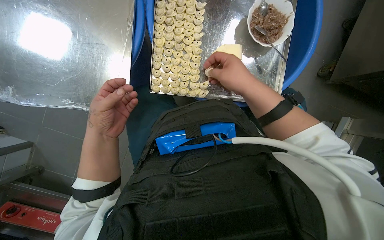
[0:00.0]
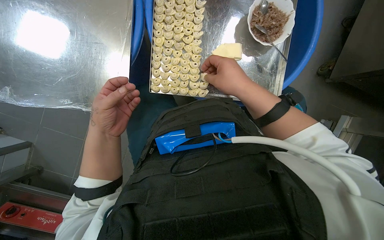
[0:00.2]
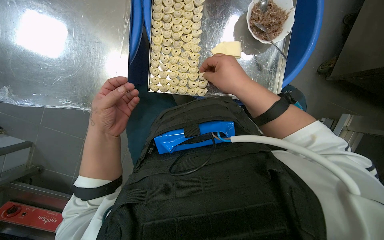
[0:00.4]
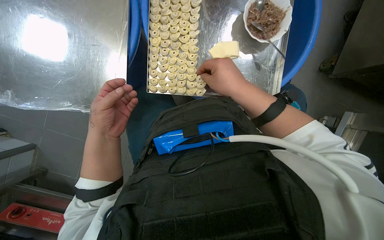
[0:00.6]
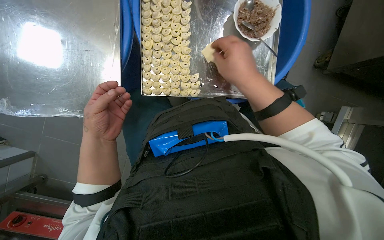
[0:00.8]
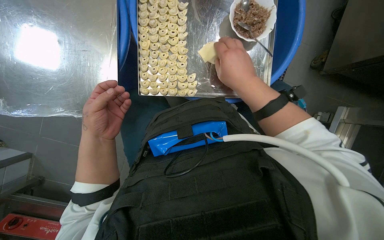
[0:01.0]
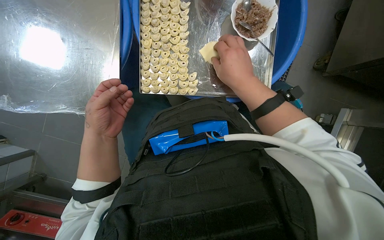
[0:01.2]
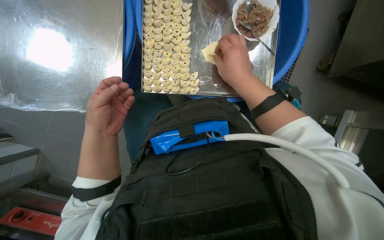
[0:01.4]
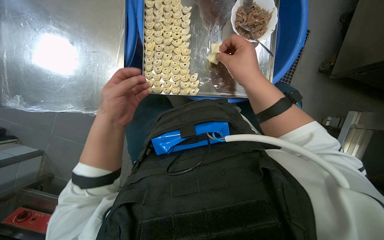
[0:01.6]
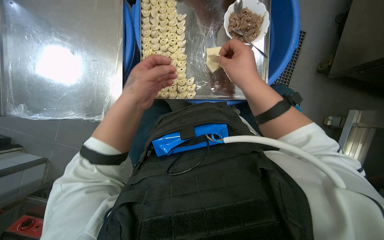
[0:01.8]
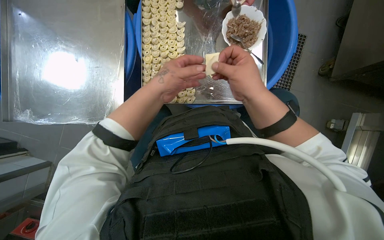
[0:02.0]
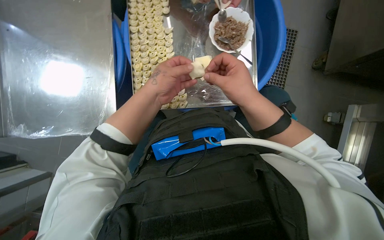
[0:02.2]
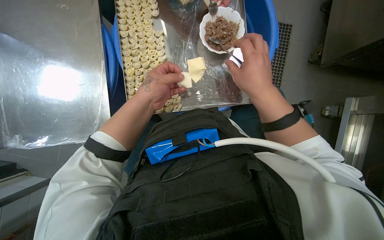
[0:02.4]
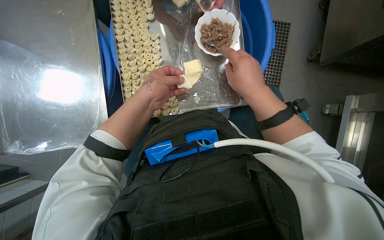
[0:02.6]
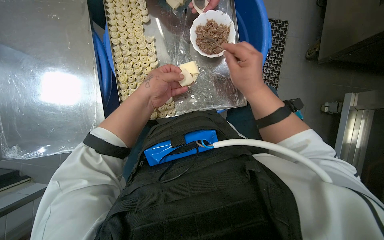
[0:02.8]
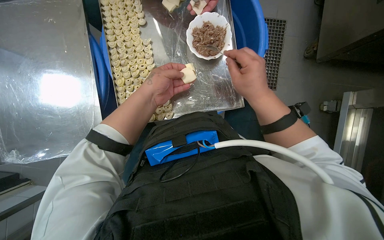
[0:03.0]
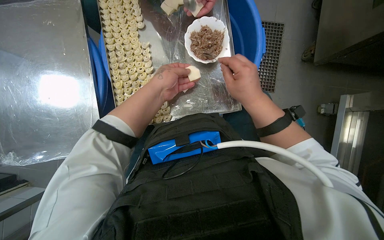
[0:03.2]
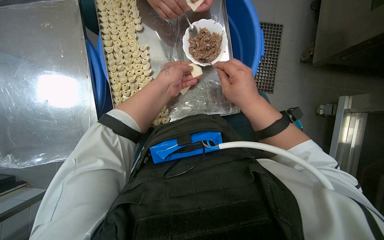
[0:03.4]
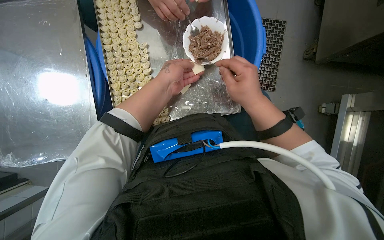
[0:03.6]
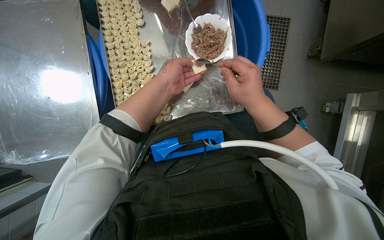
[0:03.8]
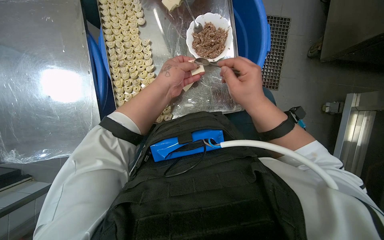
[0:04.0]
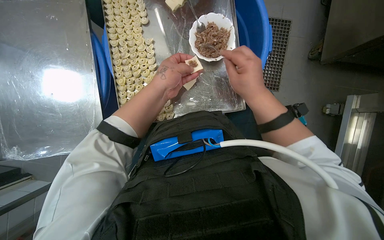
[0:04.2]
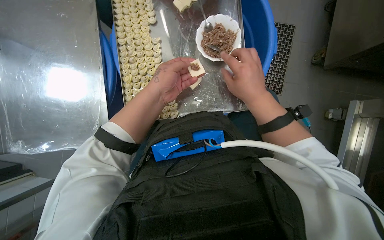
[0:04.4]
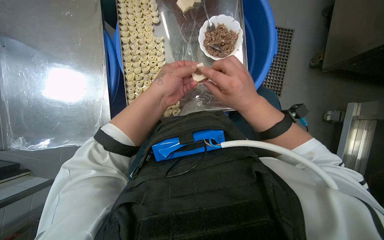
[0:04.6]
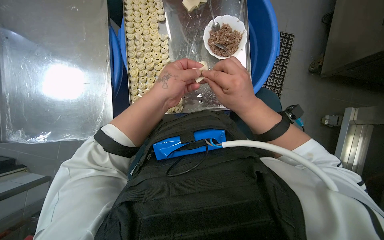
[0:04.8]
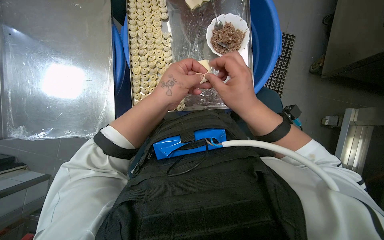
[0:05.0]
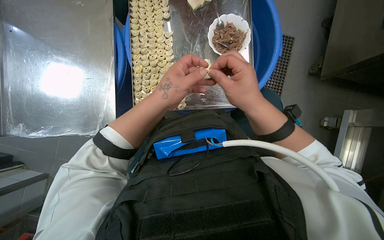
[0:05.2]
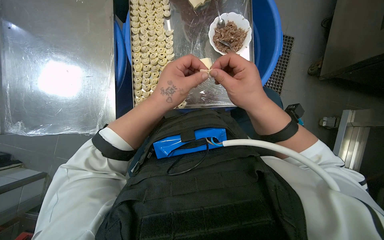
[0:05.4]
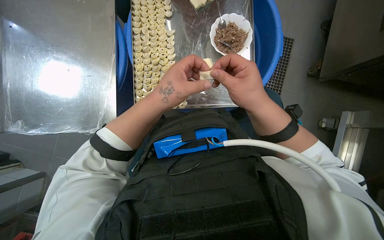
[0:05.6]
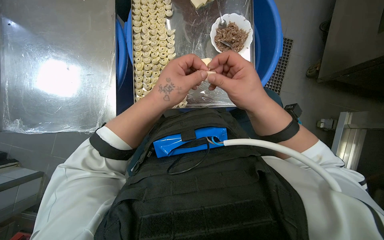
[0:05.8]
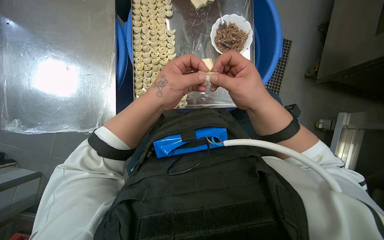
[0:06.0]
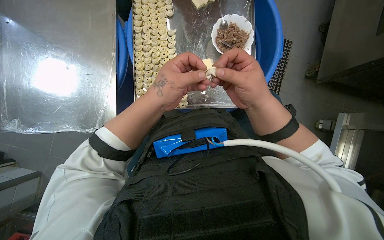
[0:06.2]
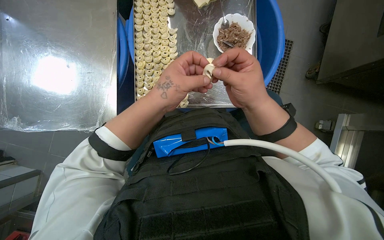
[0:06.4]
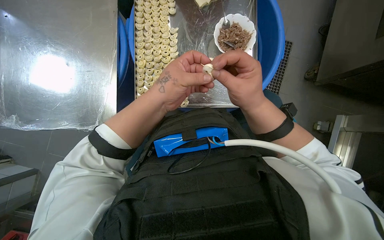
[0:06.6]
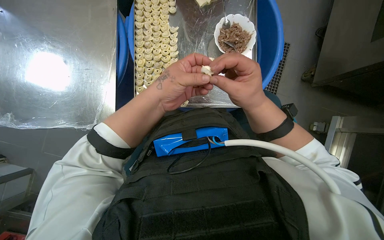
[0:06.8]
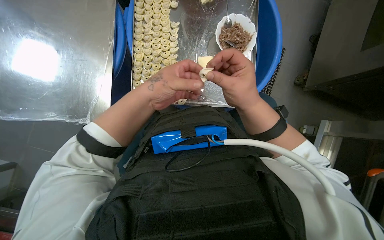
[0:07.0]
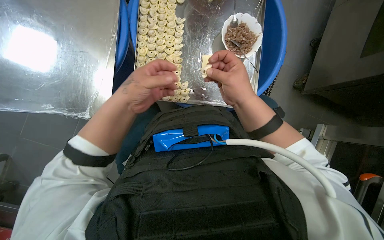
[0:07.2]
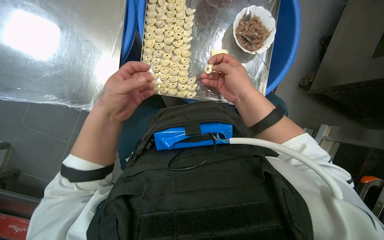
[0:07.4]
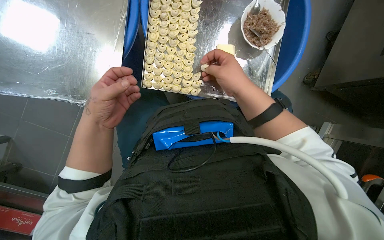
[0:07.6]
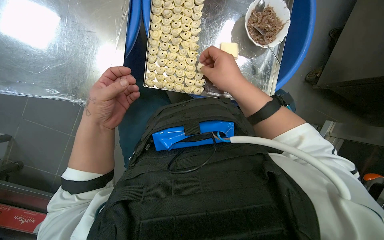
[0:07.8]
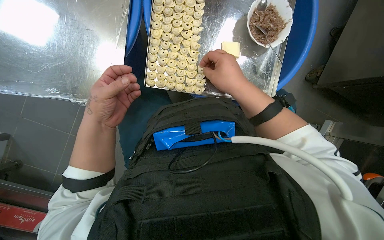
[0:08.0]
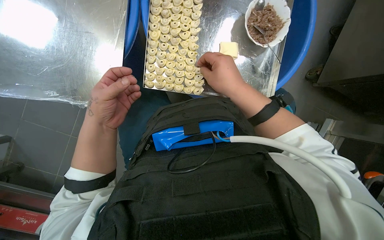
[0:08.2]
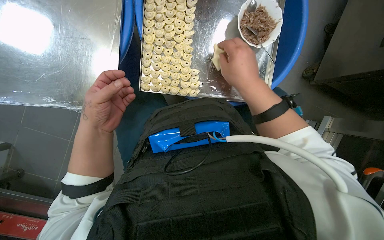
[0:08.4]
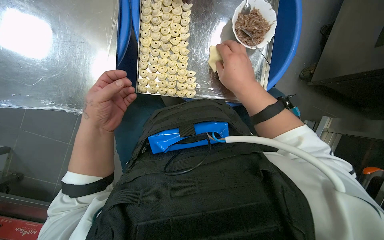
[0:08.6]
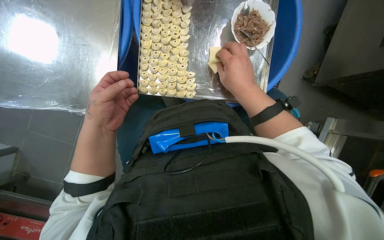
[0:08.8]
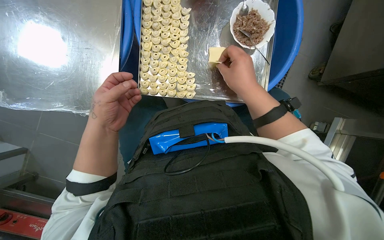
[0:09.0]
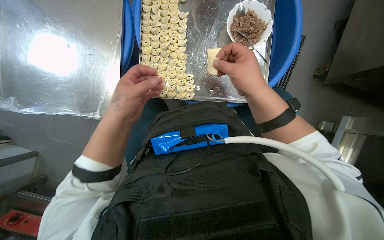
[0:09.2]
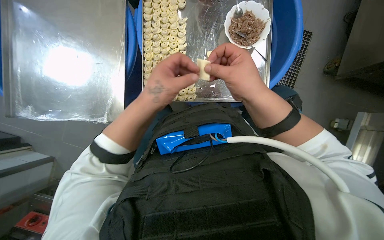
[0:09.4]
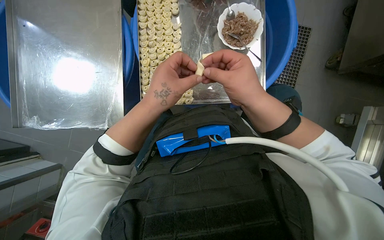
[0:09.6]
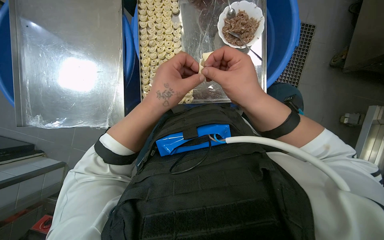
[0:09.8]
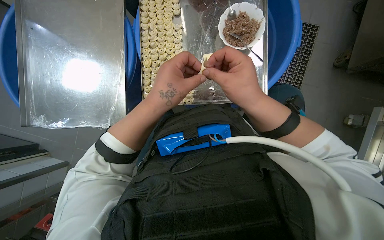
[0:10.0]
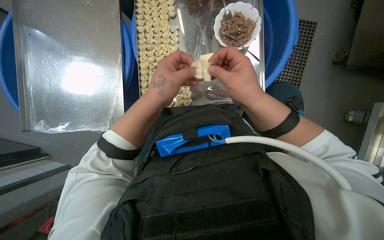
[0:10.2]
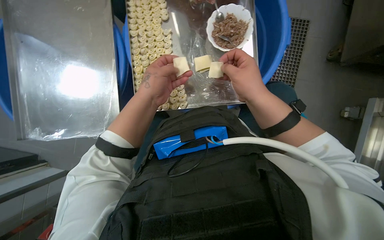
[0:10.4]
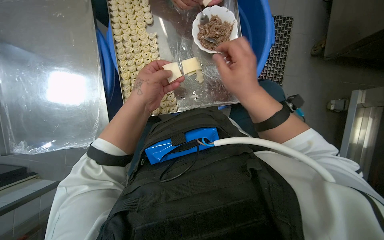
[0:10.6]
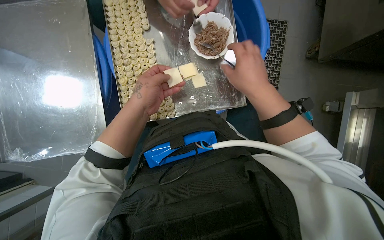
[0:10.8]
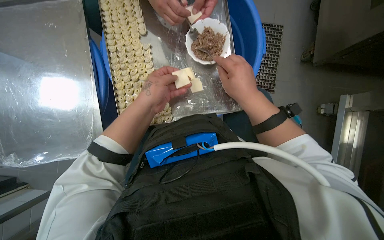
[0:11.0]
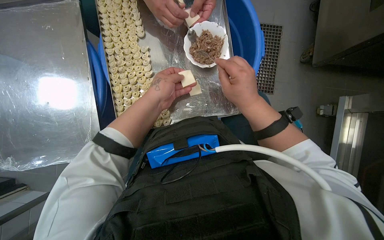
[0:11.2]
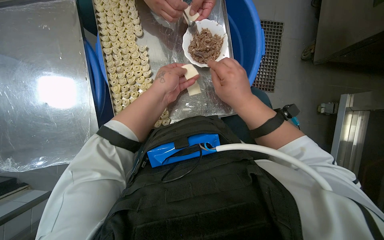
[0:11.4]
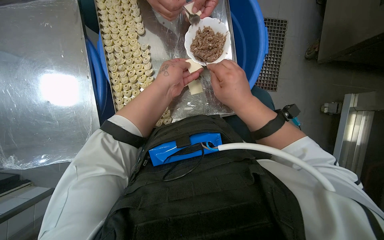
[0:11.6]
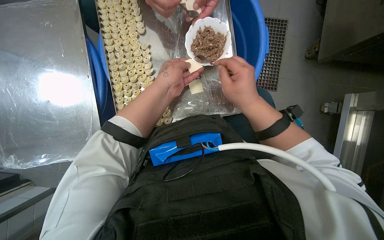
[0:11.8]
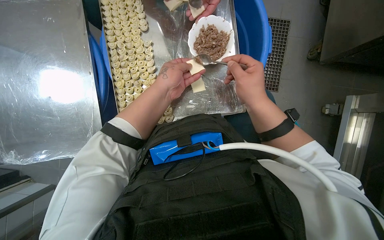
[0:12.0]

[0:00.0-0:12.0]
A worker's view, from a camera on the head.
Job: preparing food.
The whole recording: Filling dough pieces with meat. The worker continues to fill dough pieces with meat and shape them before placing them on a tray.
0:00.0 to 0:01.6: The hands stay close to where they were, moving slightly.
0:01.6 to 0:03.0: The left hand moves up the picture and to the right, some 25 cm.
0:03.0 to 0:04.4: The hands are busy where they are.
0:04.4 to 0:06.0: Both hands travel together nearer to the camera, roughly 10 cm.
0:06.0 to 0:07.6: The left hand travels to the left by roughly 20 cm.
0:07.6 to 0:09.0: The hands are busy where they are.
0:09.0 to 0:10.4: The left hand heads to the right and up the picture, covering approximately 20 cm.

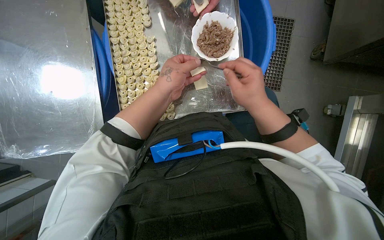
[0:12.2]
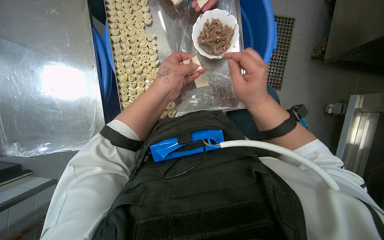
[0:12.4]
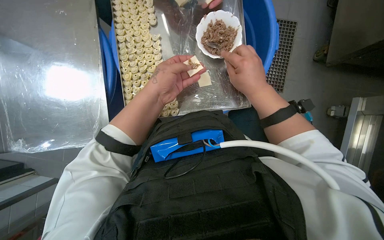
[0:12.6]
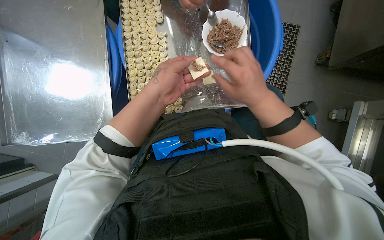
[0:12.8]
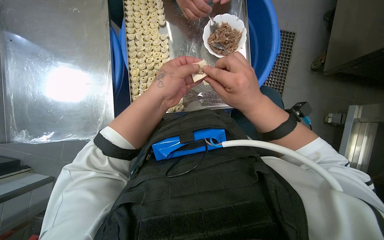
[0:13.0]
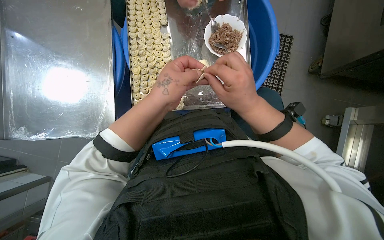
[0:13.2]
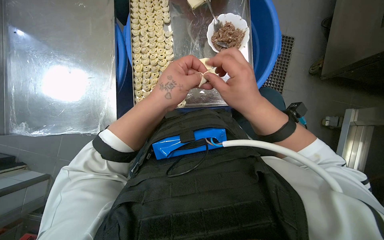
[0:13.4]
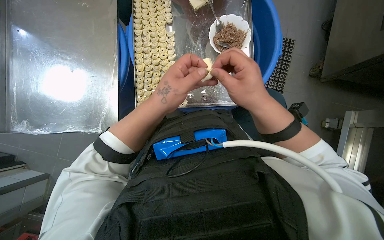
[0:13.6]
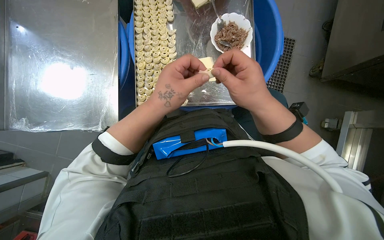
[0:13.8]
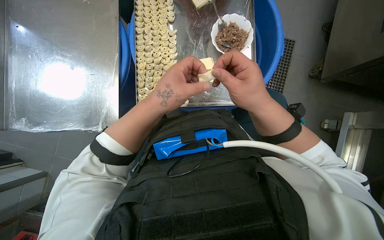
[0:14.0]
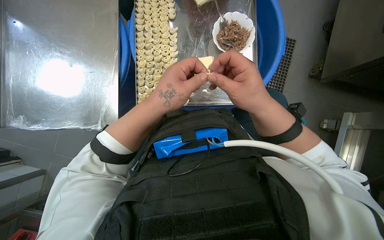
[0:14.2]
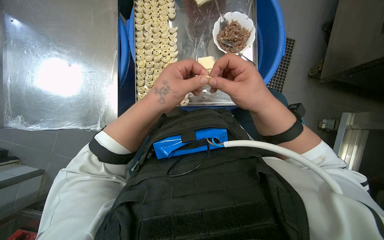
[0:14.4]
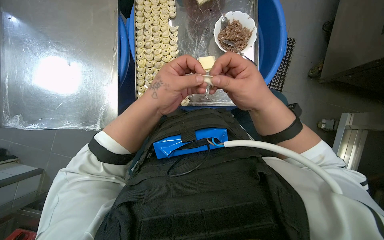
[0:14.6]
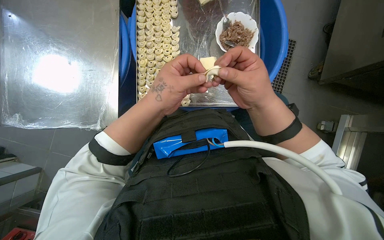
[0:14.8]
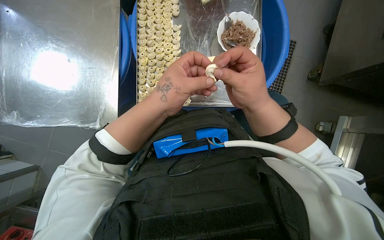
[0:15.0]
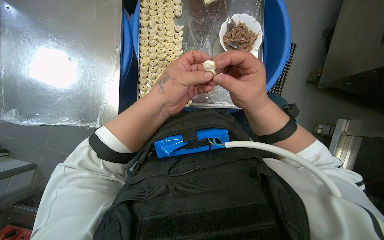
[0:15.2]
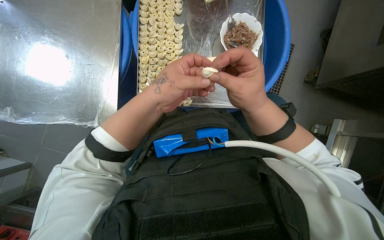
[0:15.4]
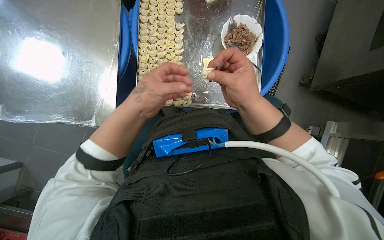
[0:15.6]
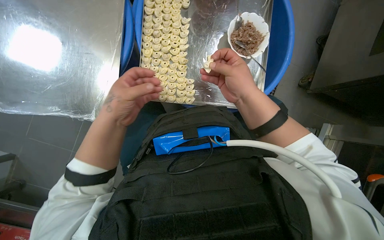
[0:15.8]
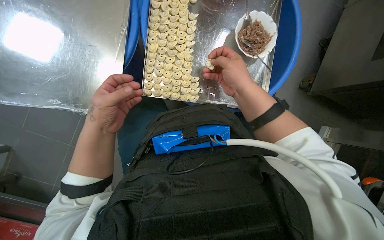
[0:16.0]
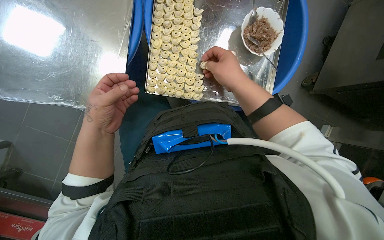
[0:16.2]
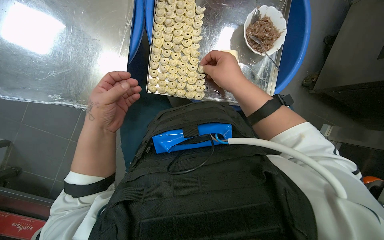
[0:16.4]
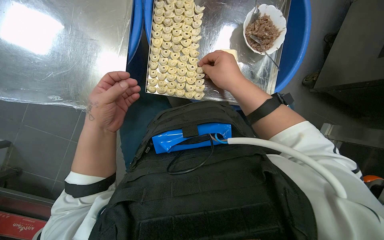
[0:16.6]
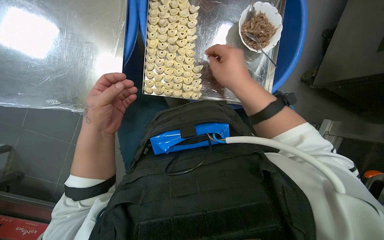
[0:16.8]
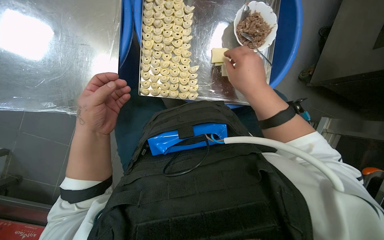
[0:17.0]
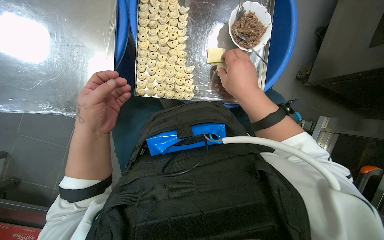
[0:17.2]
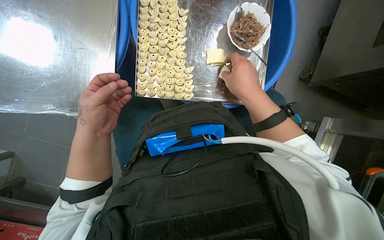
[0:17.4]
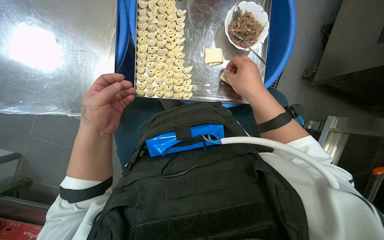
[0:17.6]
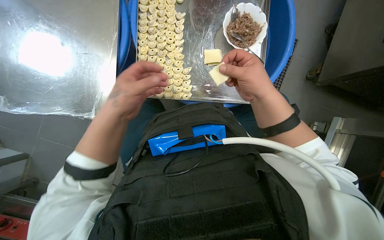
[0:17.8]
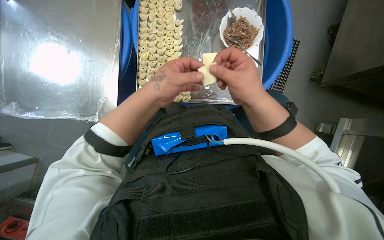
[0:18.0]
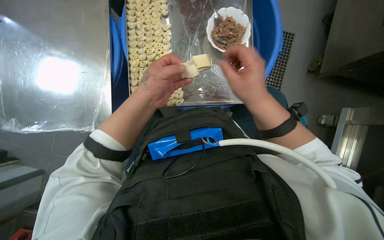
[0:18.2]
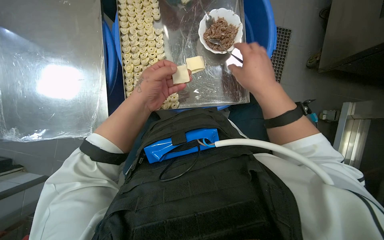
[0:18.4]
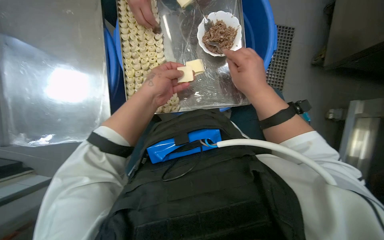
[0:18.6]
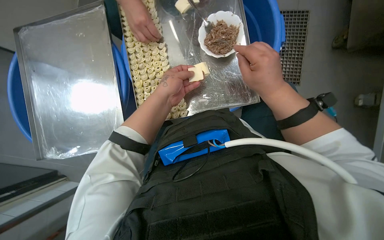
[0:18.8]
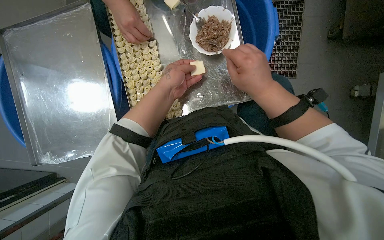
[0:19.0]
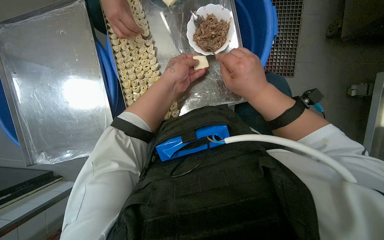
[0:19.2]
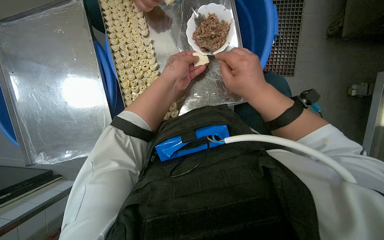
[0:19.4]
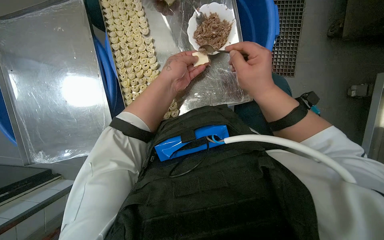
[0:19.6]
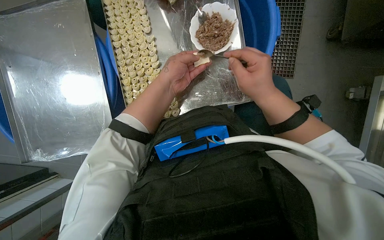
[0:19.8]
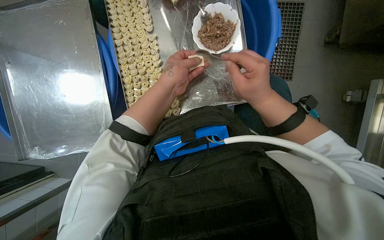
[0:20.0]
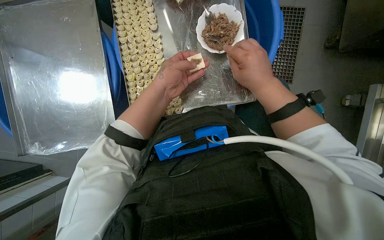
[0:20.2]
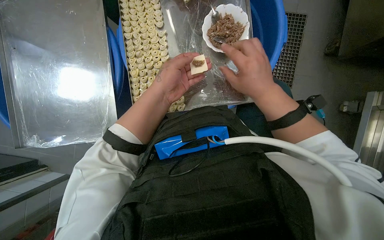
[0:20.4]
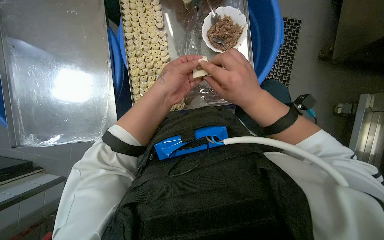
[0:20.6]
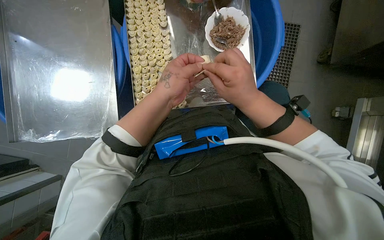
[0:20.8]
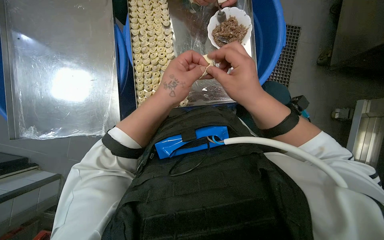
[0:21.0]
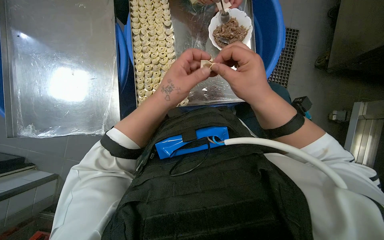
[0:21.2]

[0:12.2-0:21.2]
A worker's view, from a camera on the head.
Job: preparing food.
The whole recording: Filling dough pieces with meat. The worker continues to fill dough pieces with meat and shape them before placing them on a tray.
0:12.2 to 0:13.8: The left hand travels nearer to the camera and down the picture by approximately 15 cm.
0:13.8 to 0:15.2: The hands work in one place, with small movements.
0:15.2 to 0:16.6: The left hand travels to the left by approximately 20 cm.
0:16.6 to 0:18.2: The left hand moves to the right and up the picture, roughly 20 cm.
0:18.2 to 0:19.8: The left hand travels up the picture by some 10 cm.
0:19.8 to 0:21.2: The left hand moves nearer to the camera and down the picture, roughly 15 cm.
